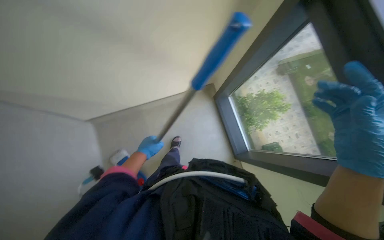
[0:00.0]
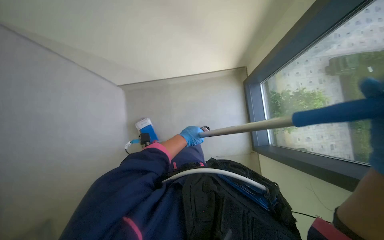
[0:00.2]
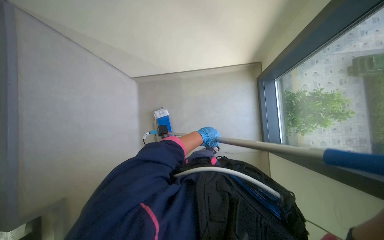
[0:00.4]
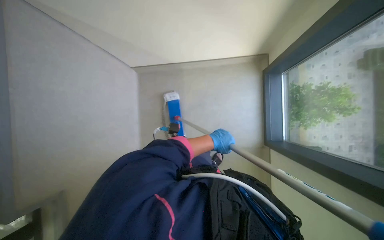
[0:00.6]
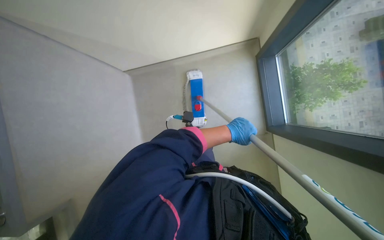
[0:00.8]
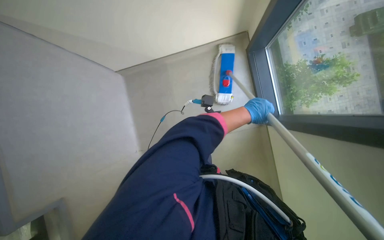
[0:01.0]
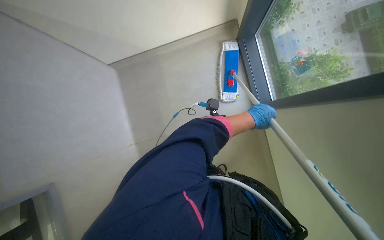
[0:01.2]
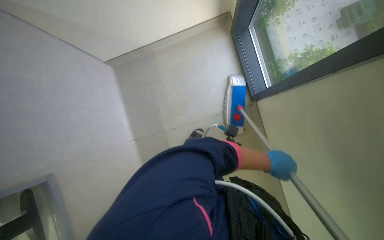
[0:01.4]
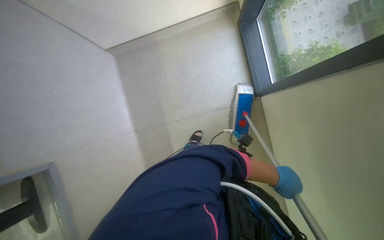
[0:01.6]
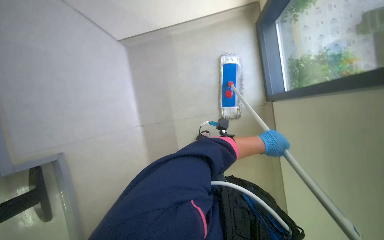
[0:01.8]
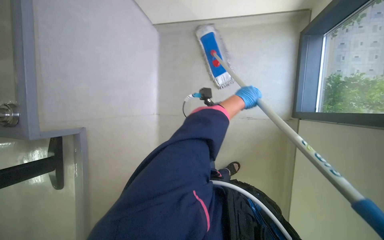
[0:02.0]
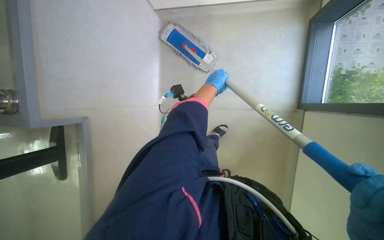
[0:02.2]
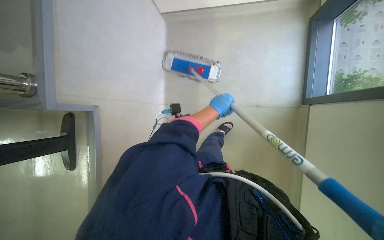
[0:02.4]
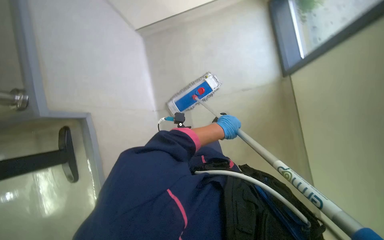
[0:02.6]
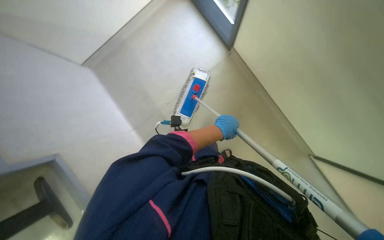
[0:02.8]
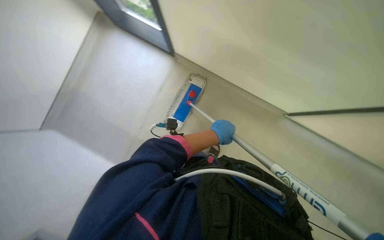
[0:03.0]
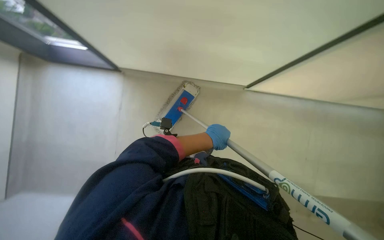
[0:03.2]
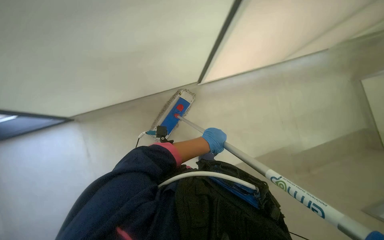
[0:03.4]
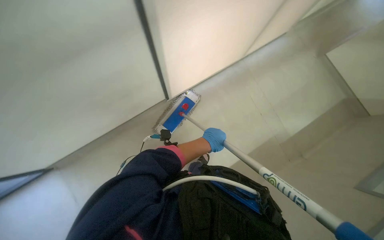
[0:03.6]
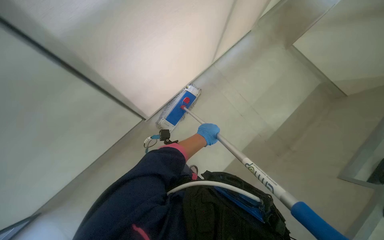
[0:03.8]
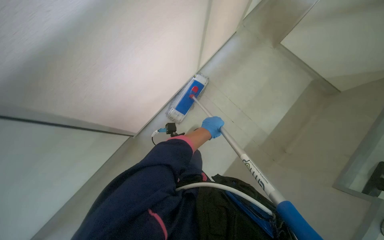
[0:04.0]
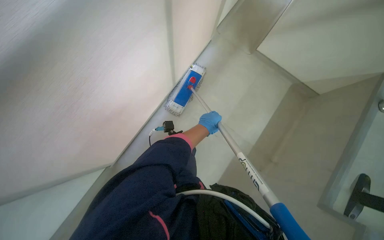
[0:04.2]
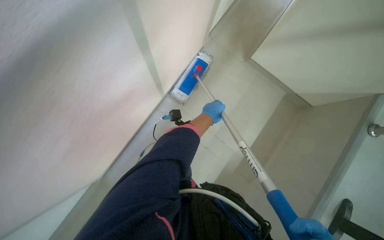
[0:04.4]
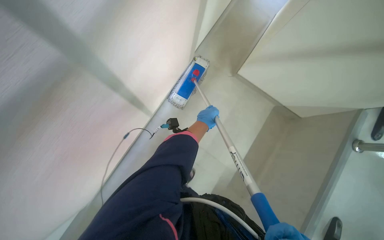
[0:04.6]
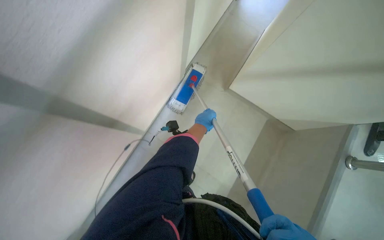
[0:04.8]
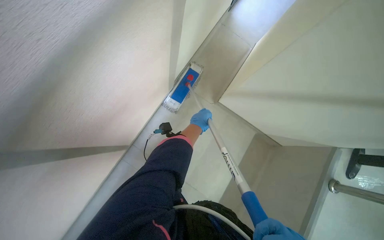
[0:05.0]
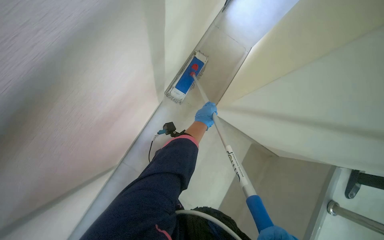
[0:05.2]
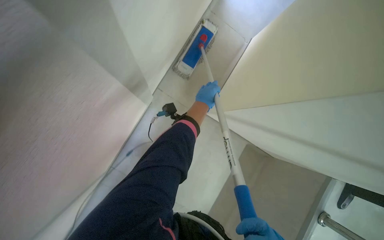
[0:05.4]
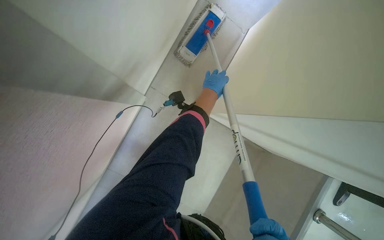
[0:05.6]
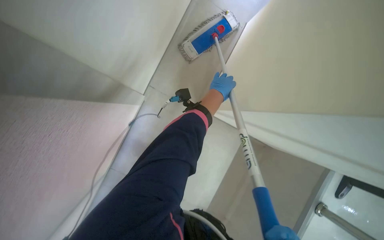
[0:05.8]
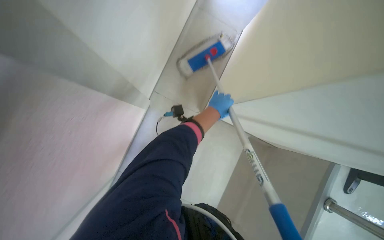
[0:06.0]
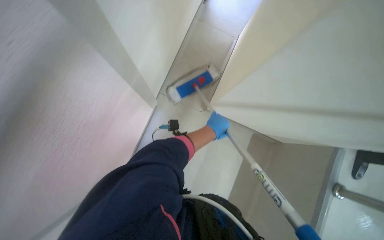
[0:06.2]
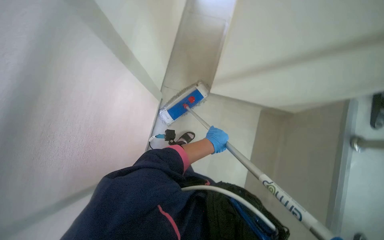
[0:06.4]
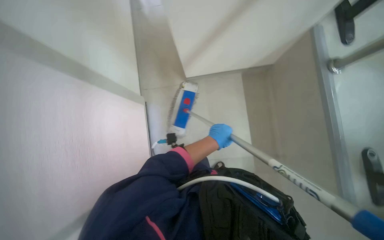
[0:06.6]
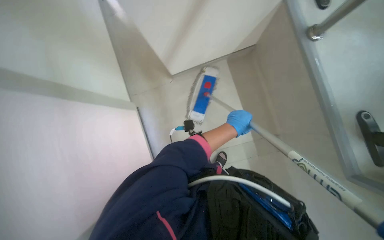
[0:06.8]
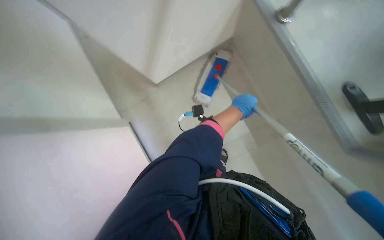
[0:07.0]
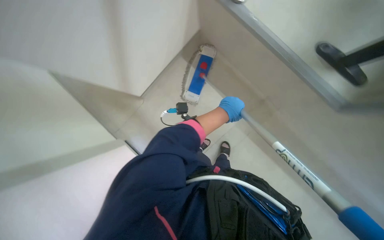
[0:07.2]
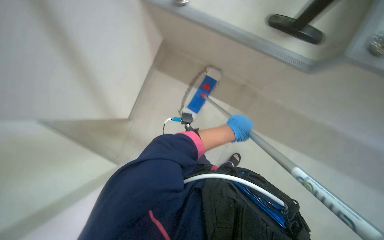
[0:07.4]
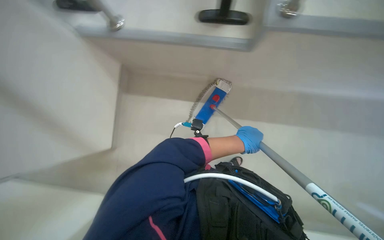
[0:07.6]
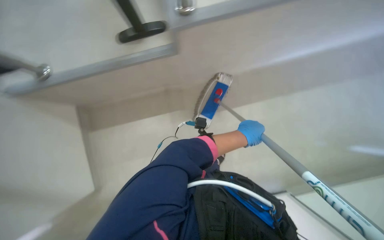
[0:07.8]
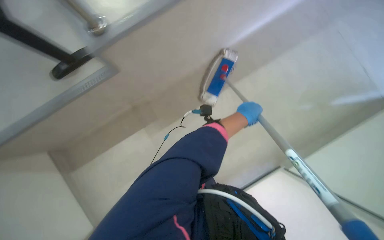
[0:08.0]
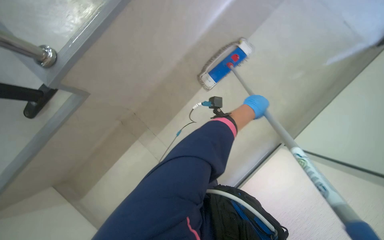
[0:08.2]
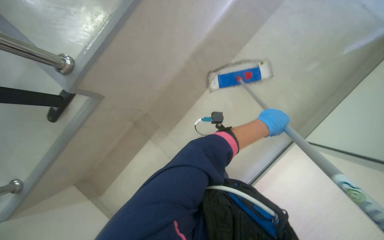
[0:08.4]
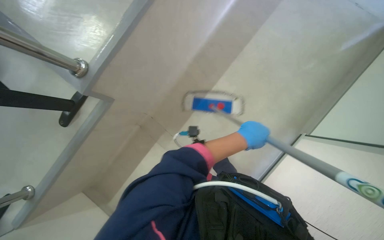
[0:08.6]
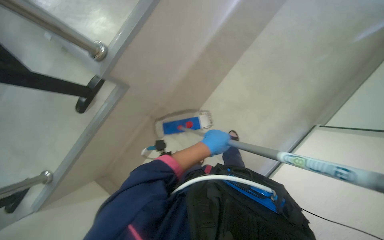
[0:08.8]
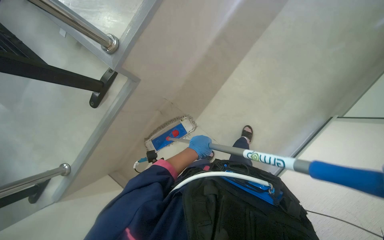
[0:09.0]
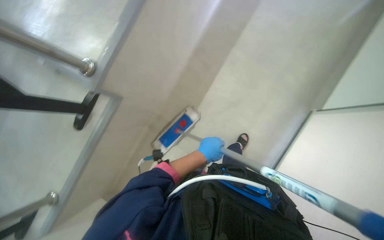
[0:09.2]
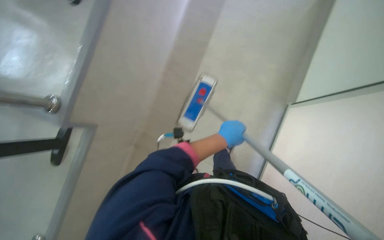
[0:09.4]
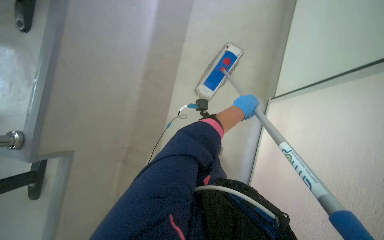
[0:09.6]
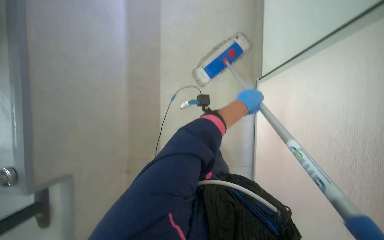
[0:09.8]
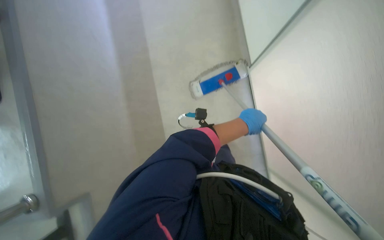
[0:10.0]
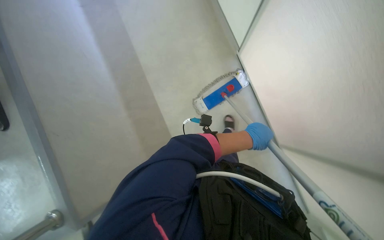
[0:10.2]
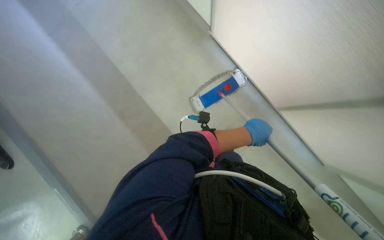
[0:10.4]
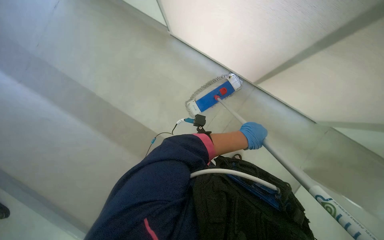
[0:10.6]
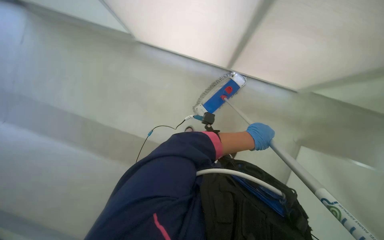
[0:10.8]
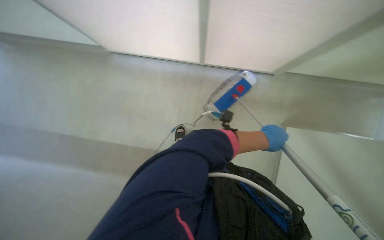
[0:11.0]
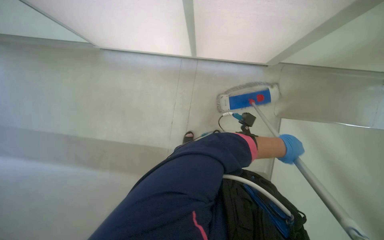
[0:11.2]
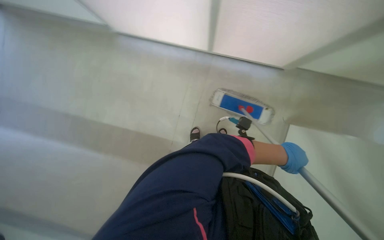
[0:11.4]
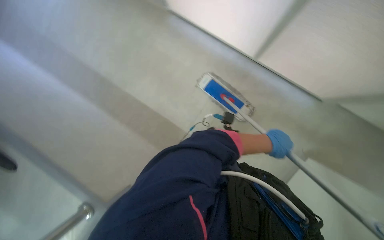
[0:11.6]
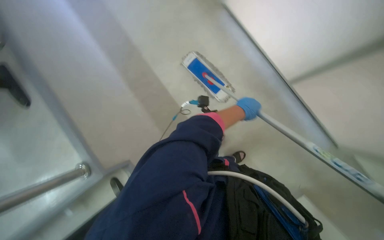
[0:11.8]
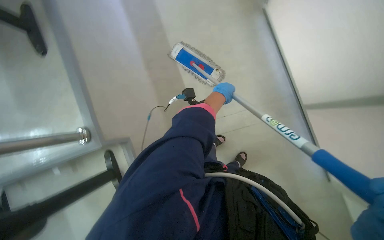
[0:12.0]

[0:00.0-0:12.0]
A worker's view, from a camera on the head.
Job: mopping floor.
The whole recording: Mopping auditorium floor. The worker mops the floor in the auditorium.
0:00.0 to 0:01.6: The wearer looks roughly 15 degrees further downward. The left hand goes about 50 cm to the right and down the picture.
0:01.6 to 0:03.0: The left hand is displaced to the left and up the picture by approximately 35 cm.
0:03.0 to 0:04.4: The left hand goes about 10 cm up the picture.
0:06.0 to 0:07.6: The scene rotates counterclockwise by roughly 45 degrees.
0:09.0 to 0:10.4: The view tips upward by some 15 degrees. The scene rotates counterclockwise by some 35 degrees. The left hand heads to the right and up the picture, covering some 40 cm.
0:10.4 to 0:12.0: The left hand shifts roughly 25 cm to the left, farther from the camera and up the picture.

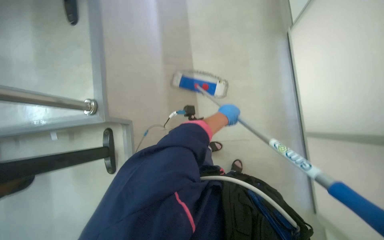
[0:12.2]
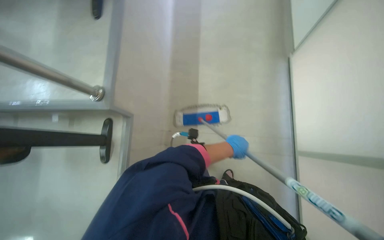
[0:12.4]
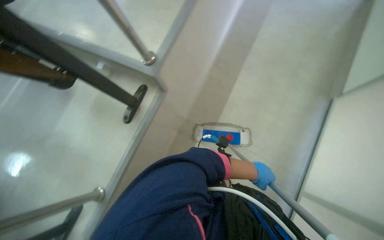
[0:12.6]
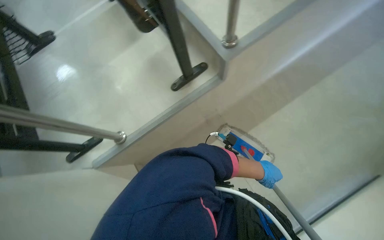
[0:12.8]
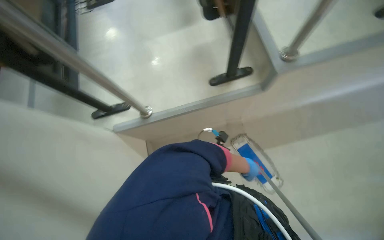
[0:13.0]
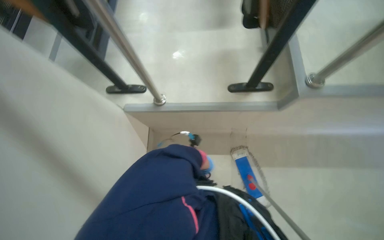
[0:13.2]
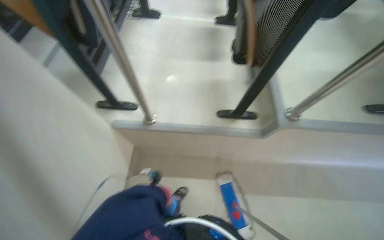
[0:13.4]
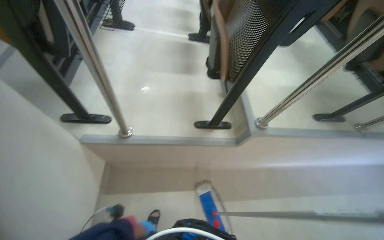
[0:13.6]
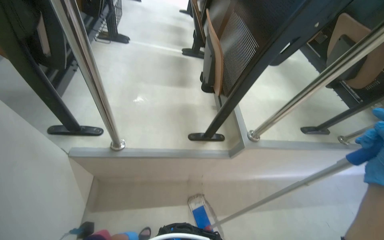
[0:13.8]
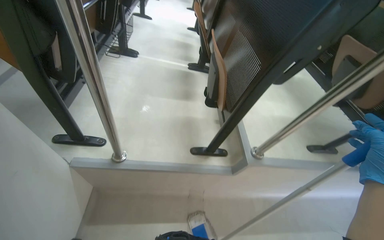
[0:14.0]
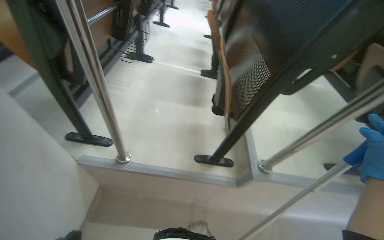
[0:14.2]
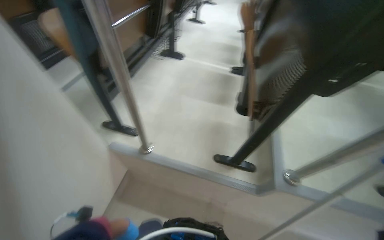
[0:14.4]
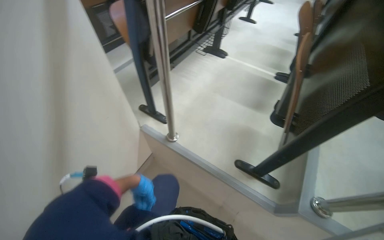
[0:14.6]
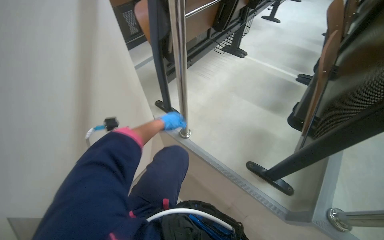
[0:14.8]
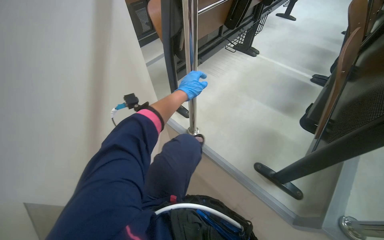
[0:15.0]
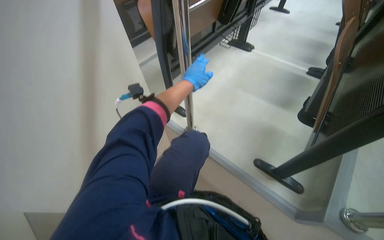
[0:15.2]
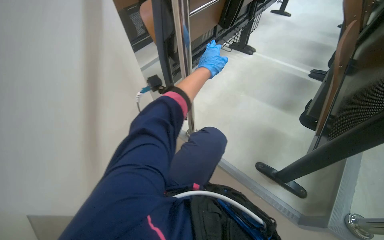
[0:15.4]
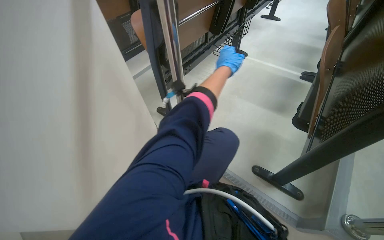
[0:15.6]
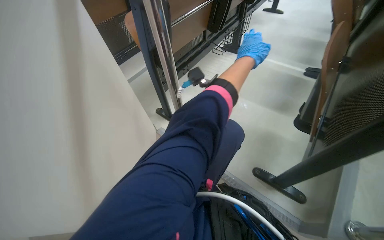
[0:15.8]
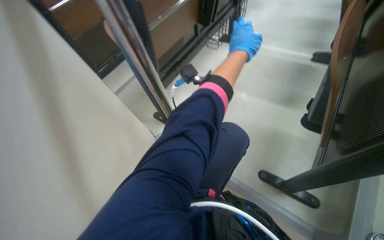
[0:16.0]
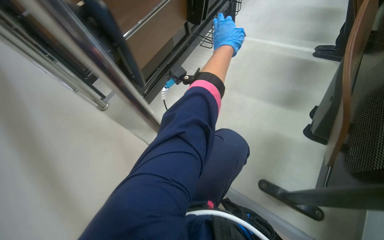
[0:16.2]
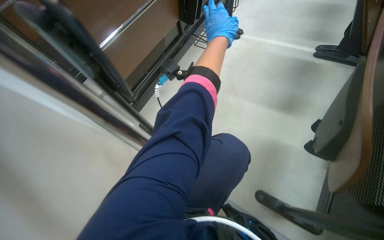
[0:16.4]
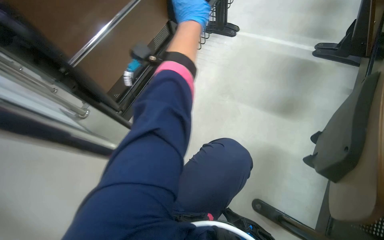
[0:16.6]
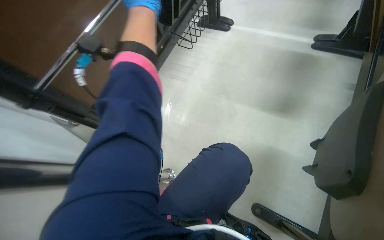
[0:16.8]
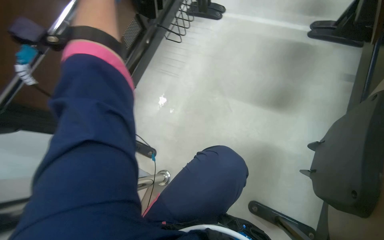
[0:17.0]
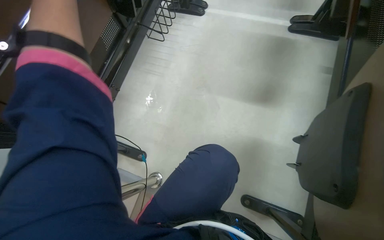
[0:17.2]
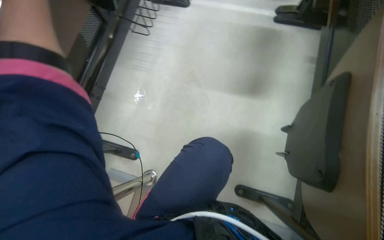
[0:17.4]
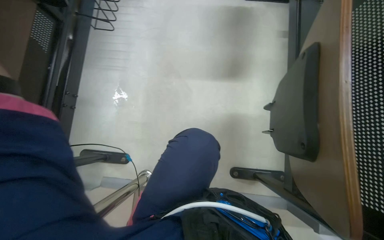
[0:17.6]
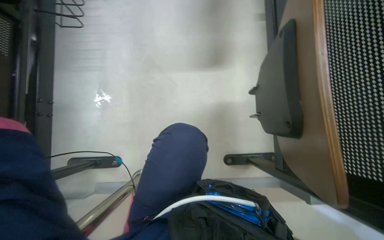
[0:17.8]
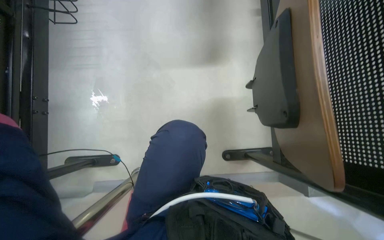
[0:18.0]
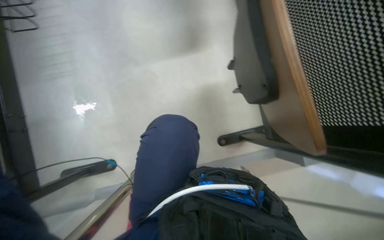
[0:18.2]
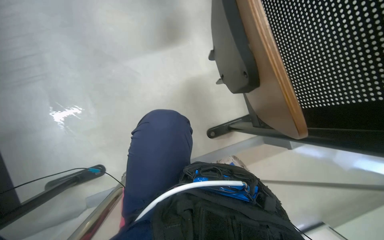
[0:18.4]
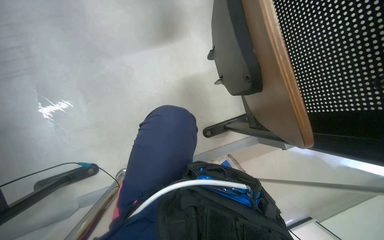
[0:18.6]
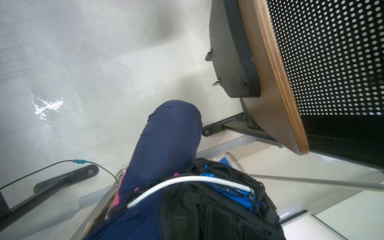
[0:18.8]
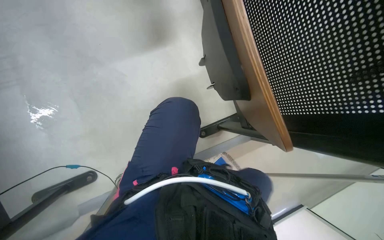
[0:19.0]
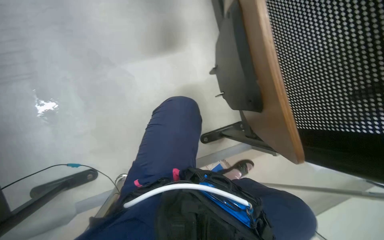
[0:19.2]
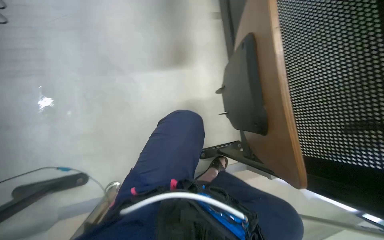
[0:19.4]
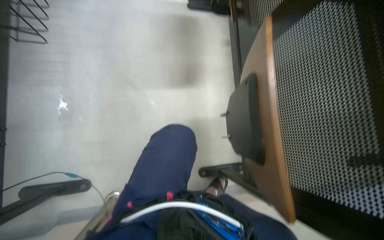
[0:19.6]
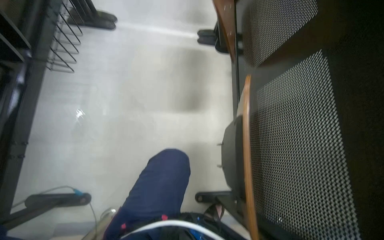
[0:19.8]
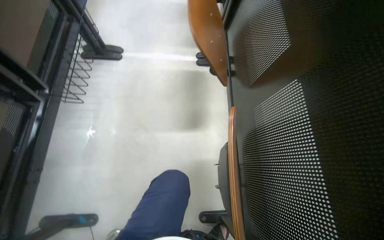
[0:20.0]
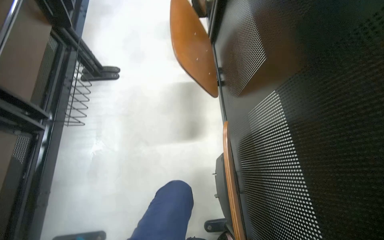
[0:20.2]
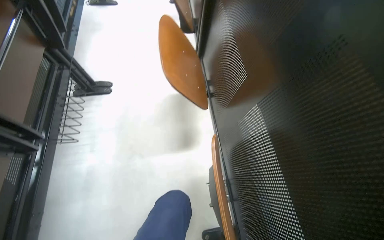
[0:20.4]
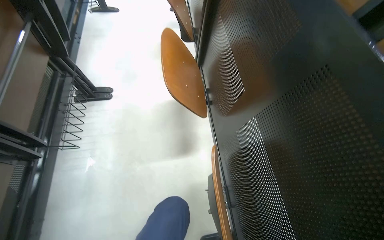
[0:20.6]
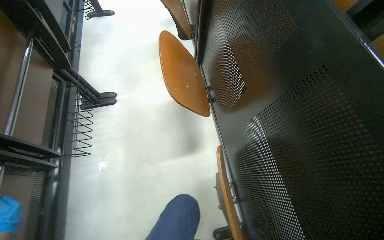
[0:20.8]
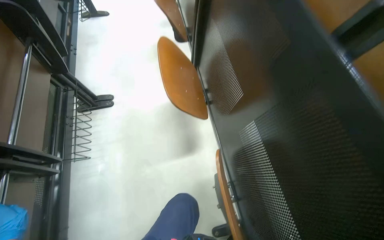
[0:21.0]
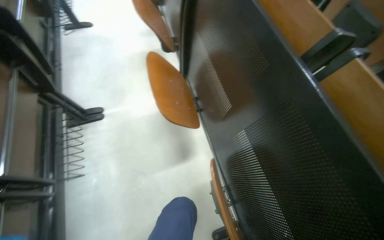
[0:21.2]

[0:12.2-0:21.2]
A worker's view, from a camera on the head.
Job: mopping floor.
The whole recording: Mopping auditorium floor. The worker mops the floor in the auditorium.
0:13.8 to 0:15.2: The head rotates some 45 degrees to the left.
0:15.2 to 0:16.6: The wearer moves approximately 50 cm.
0:16.6 to 0:18.2: The wearer's head swings roughly 40 degrees to the right. The camera pitches downward, by about 20 degrees.
